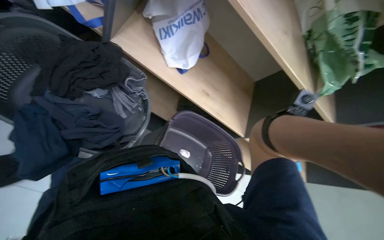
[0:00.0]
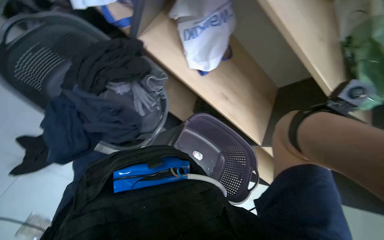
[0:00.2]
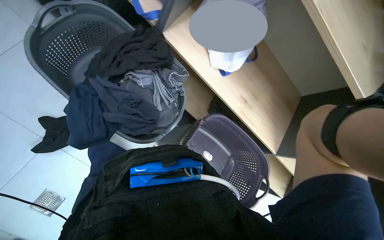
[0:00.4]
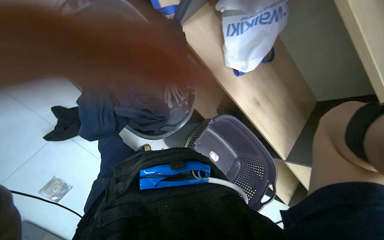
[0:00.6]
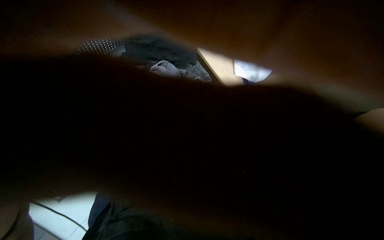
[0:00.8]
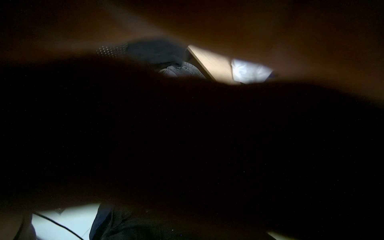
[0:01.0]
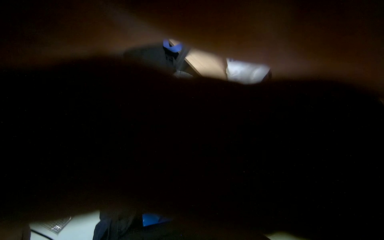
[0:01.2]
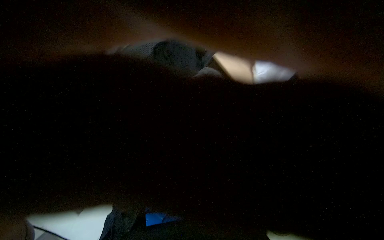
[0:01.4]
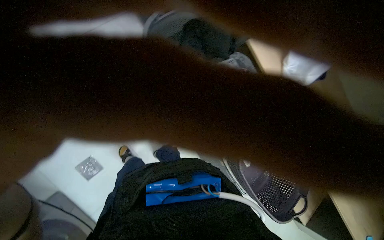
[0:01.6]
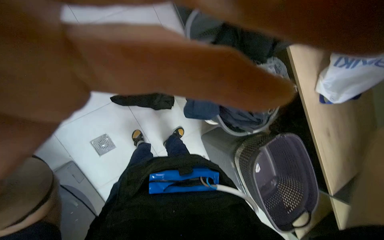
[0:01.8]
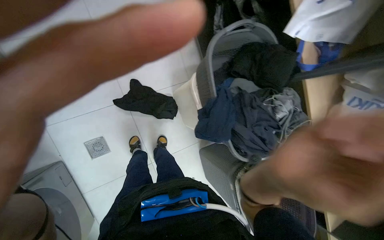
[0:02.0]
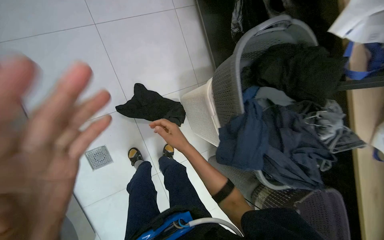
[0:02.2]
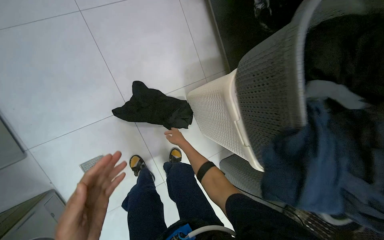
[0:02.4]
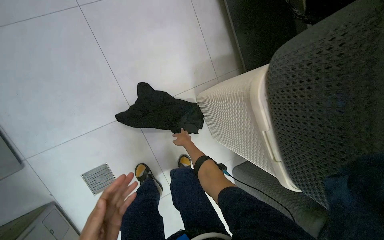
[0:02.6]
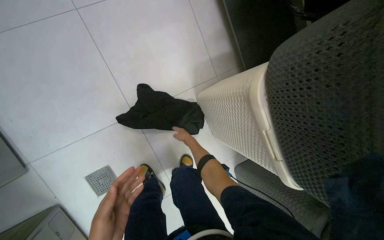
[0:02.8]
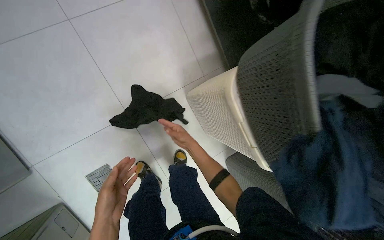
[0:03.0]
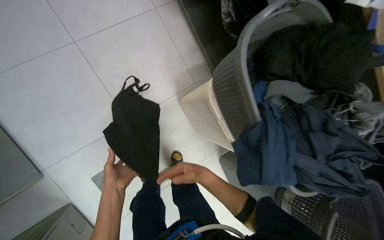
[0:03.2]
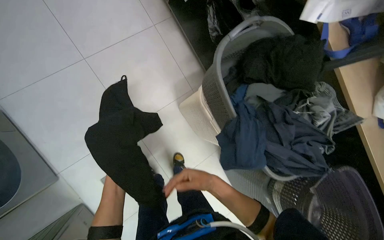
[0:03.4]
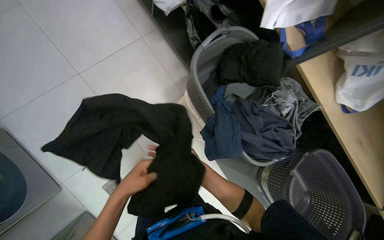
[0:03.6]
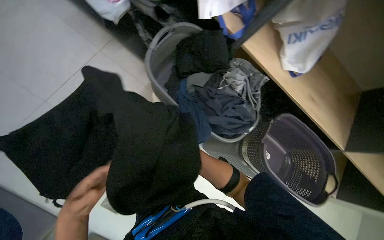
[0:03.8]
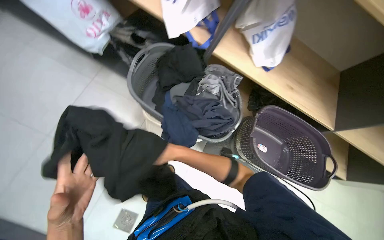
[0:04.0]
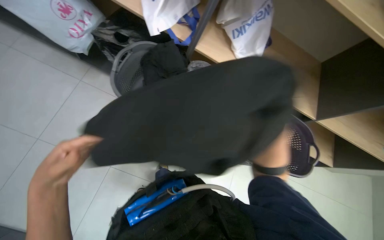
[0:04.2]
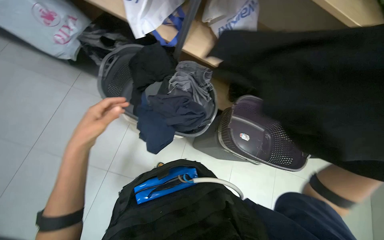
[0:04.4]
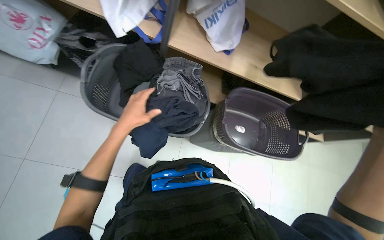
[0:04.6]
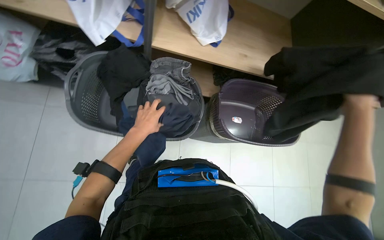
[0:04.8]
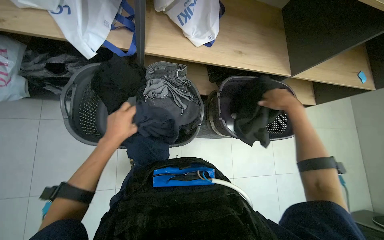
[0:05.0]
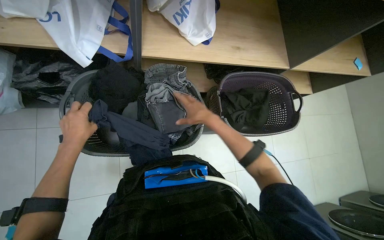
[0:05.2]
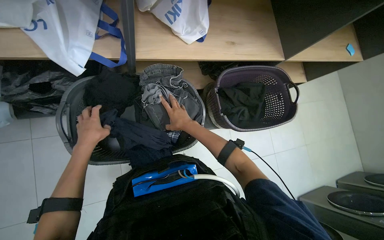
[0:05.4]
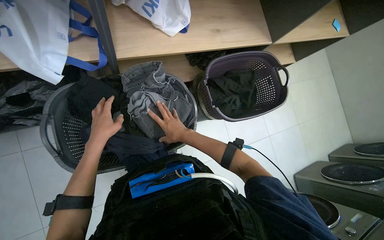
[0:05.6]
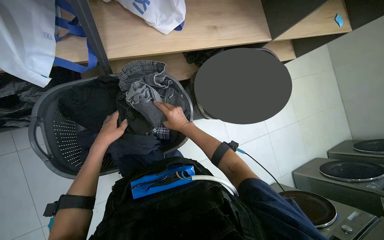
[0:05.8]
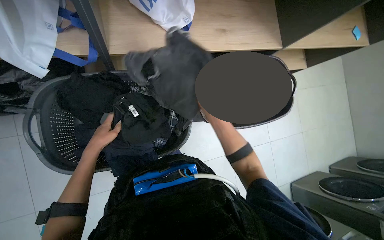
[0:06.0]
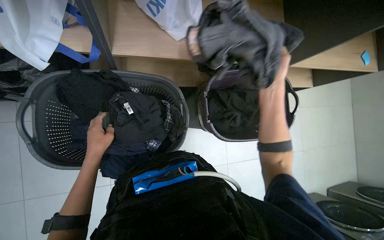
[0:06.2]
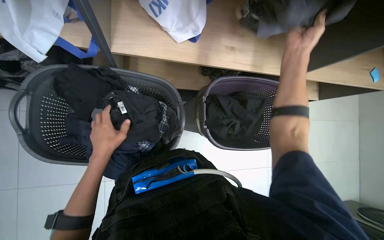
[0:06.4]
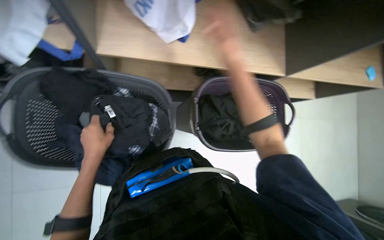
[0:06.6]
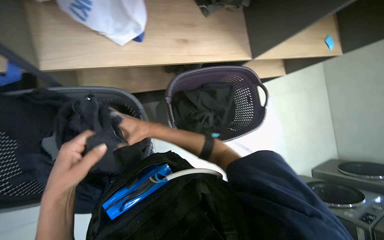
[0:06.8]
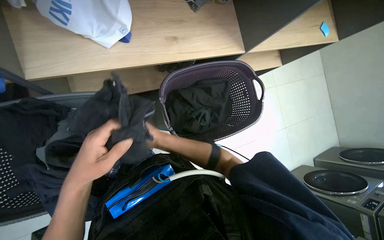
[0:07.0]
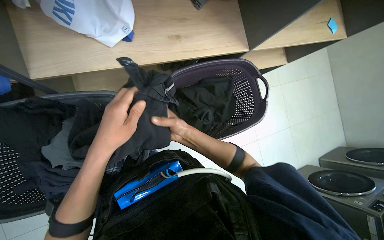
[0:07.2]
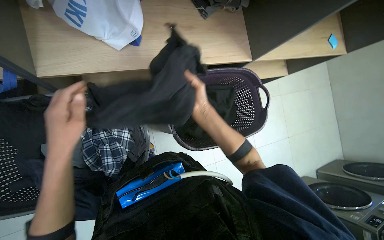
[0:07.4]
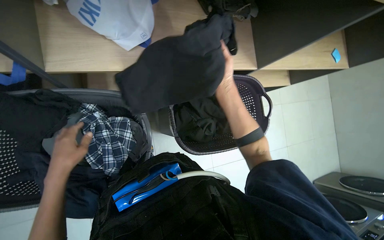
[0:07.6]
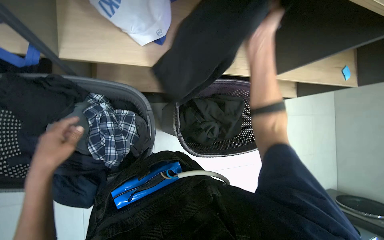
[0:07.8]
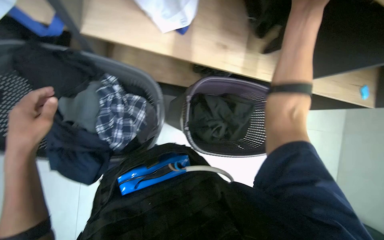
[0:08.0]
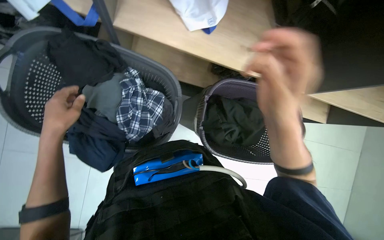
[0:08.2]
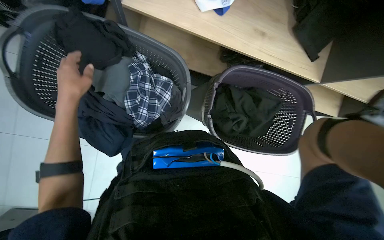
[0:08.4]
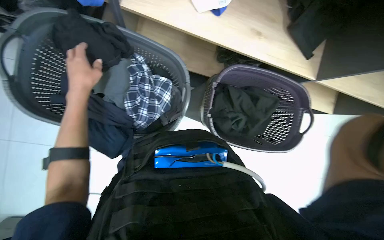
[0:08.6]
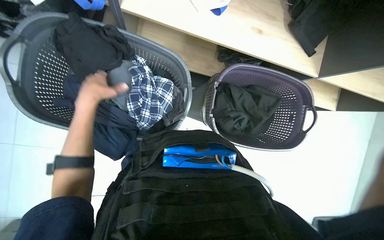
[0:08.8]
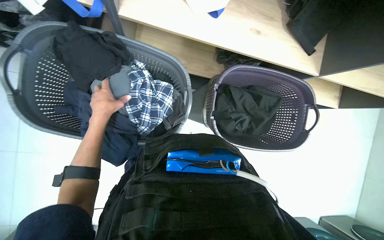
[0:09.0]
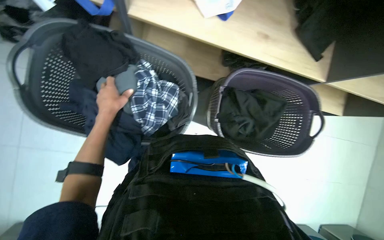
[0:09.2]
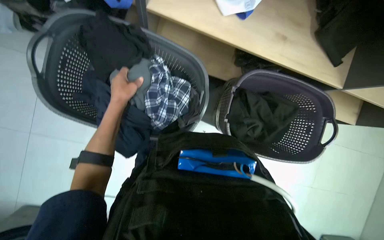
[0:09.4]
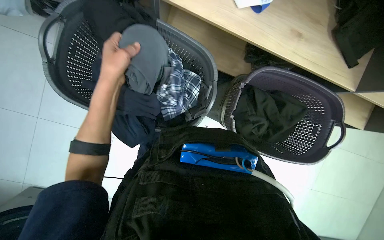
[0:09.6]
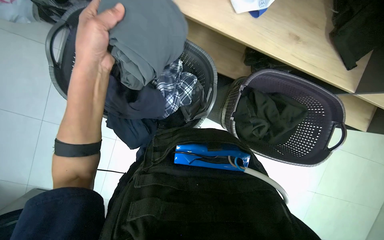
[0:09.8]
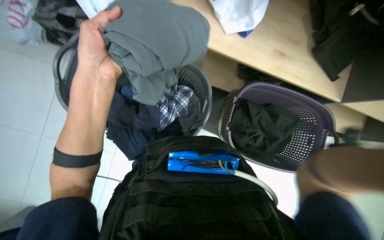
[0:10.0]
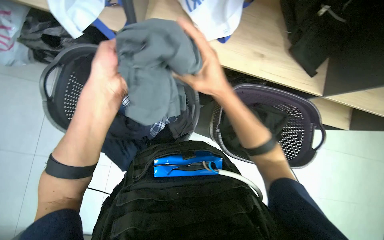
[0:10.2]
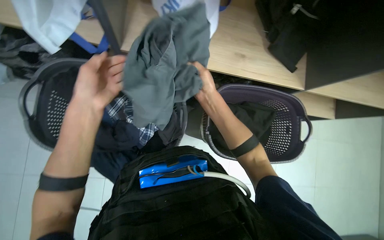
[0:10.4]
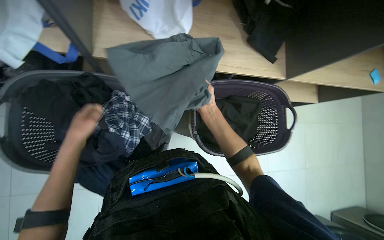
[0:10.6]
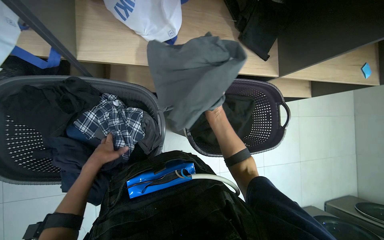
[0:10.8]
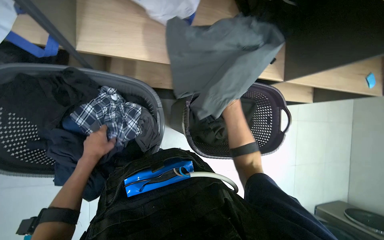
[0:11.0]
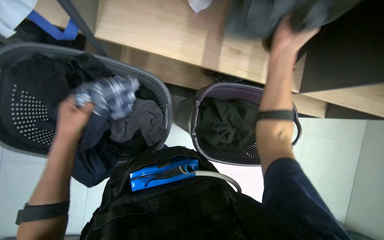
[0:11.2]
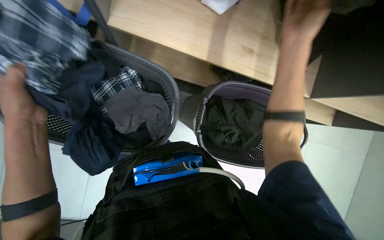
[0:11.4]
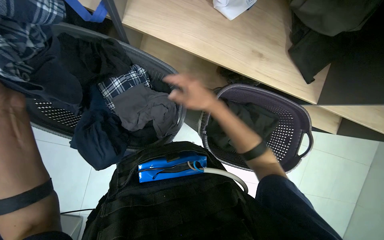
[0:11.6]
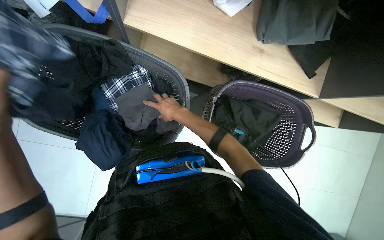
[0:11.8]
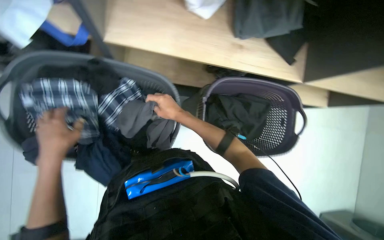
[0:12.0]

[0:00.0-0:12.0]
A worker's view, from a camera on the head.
Job: managing laundry.
The whole recording: Sorting clothes into baskets. The worker sorts clothes from a pile and places them into different laundry baskets.
0:00.0 to 0:01.6: The head turns to the left by roughly 30 degrees.
0:03.0 to 0:04.4: The camera is carried some 50 cm. The scene turns about 40 degrees counterclockwise in the picture.
0:04.4 to 0:06.0: The view tips downward by approximately 20 degrees. The scene rotates counterclockwise by about 30 degrees.
0:09.0 to 0:10.4: The left hand moves nearer to the camera, some 20 cm.
0:10.4 to 0:12.0: The left hand travels down the picture and to the left by about 15 cm, and travels farther from the camera and back again, about 25 cm each way. The right hand swings nearer and farther, some 25 cm each way, with 2 reversals.

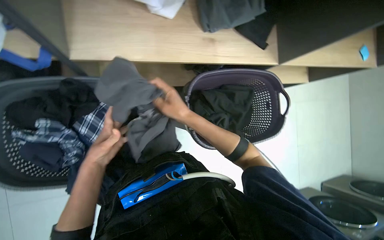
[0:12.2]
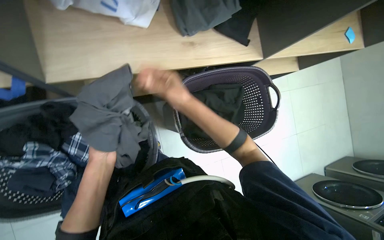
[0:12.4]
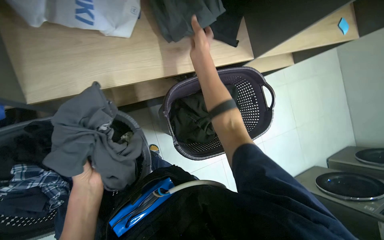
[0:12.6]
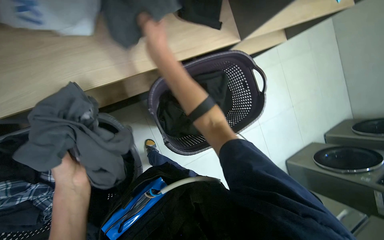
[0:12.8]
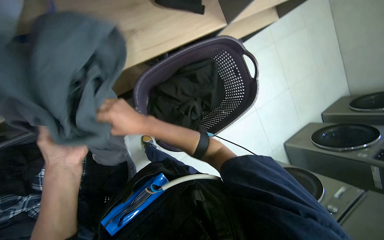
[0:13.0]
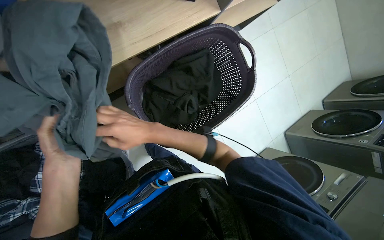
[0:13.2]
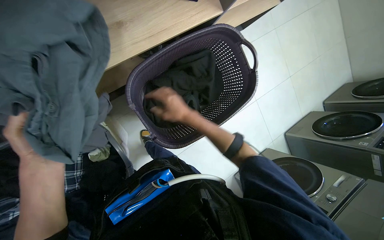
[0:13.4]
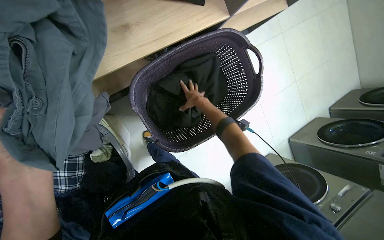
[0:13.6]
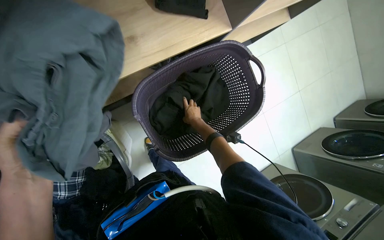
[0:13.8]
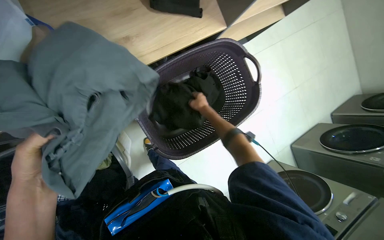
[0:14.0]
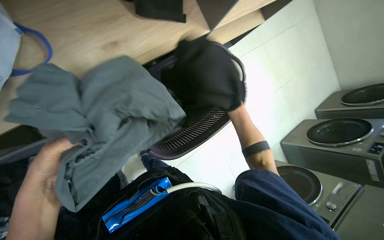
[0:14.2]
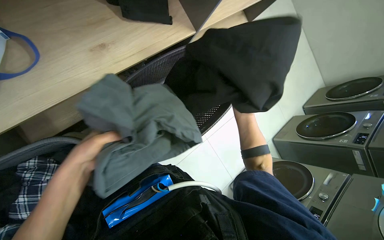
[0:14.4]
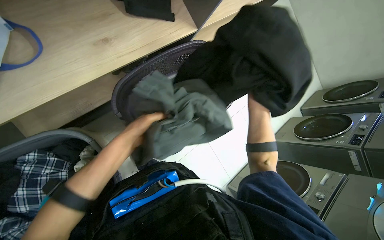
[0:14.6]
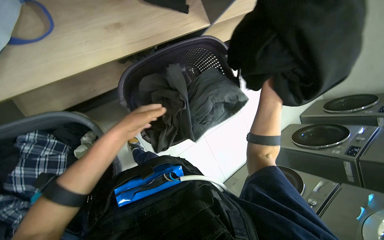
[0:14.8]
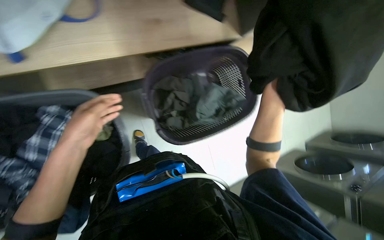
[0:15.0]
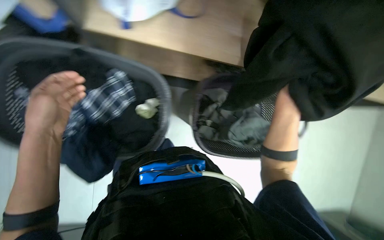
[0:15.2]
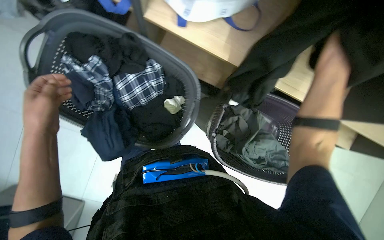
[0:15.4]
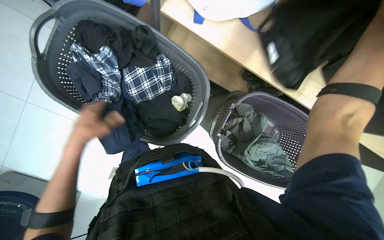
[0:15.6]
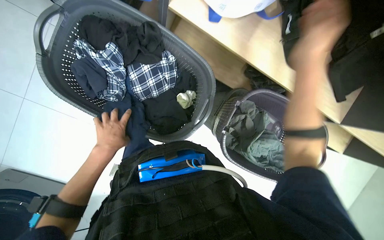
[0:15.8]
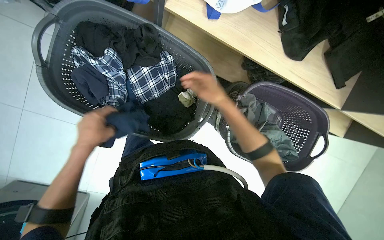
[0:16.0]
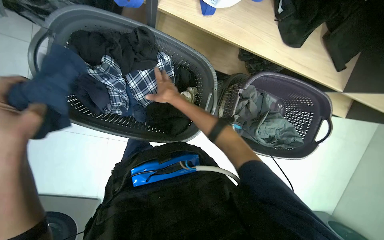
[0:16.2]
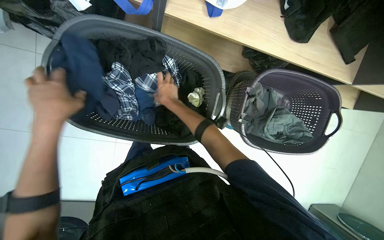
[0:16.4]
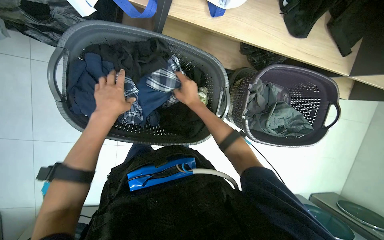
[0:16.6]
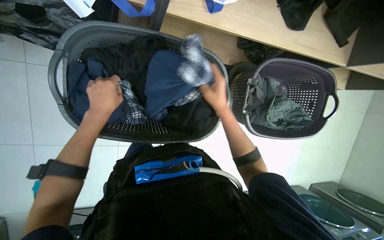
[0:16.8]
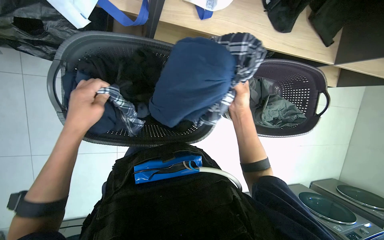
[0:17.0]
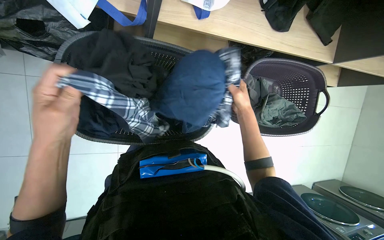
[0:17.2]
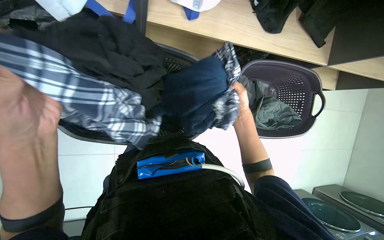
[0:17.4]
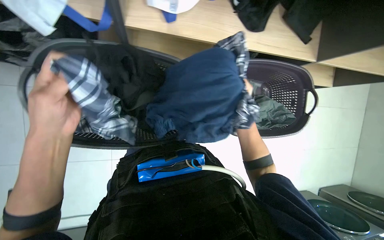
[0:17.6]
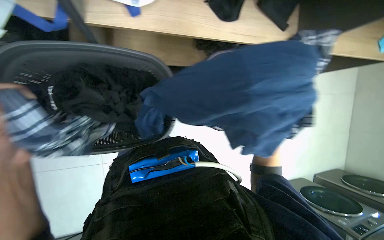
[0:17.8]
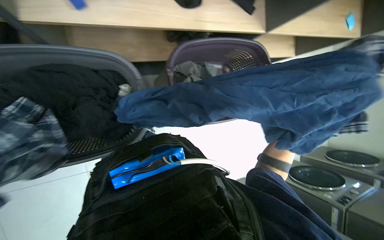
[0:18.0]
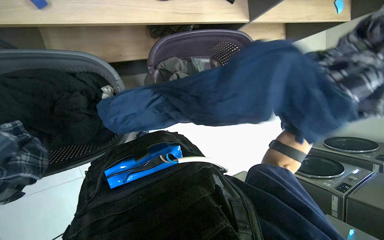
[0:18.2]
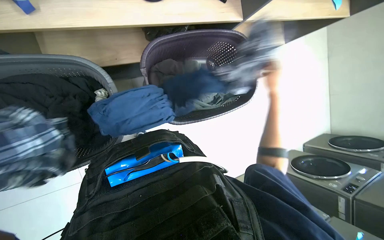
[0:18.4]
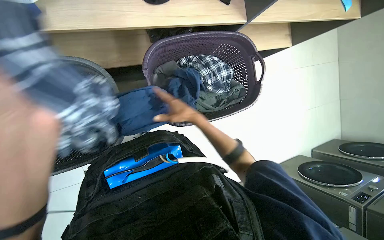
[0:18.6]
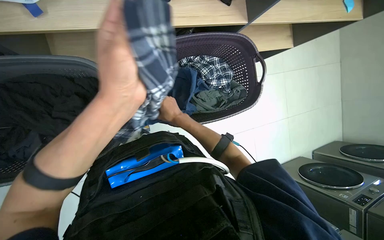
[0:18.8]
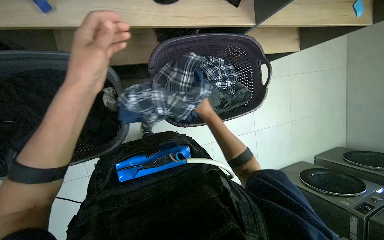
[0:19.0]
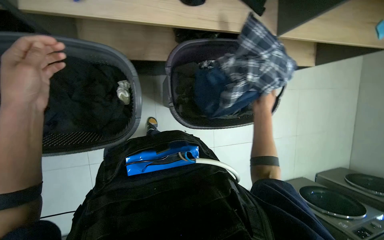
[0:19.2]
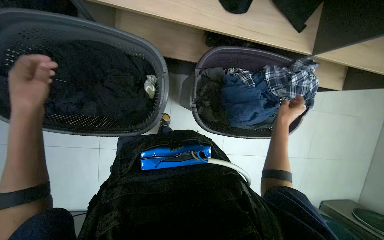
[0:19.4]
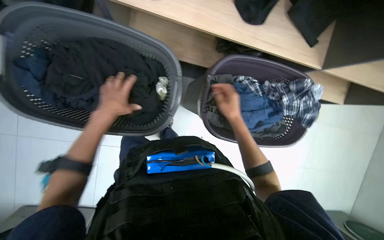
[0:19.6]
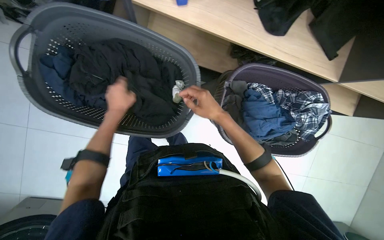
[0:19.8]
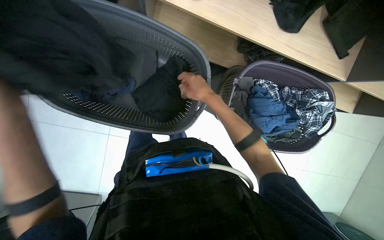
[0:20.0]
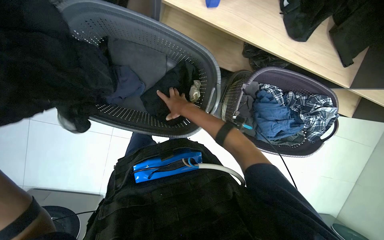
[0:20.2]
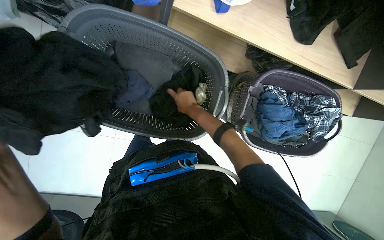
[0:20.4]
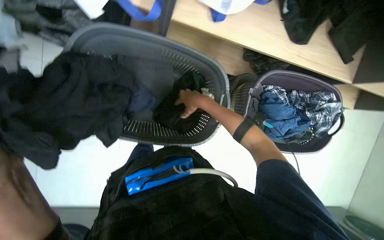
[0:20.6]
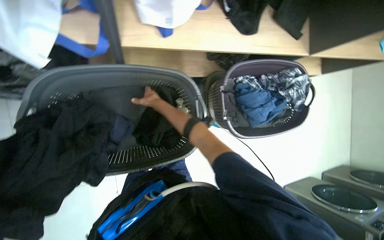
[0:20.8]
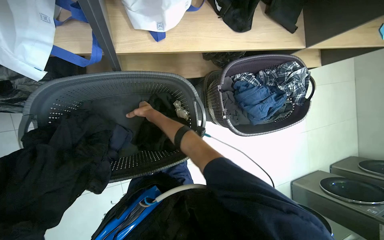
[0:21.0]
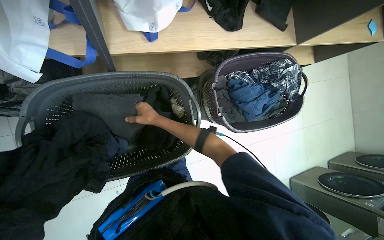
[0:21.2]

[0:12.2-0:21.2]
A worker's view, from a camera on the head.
Job: managing laundry.
The whole recording: Sorting clothes into baskets. The worker sorts clothes from a pile and places them into different laundry baskets.
0:12.2 to 0:13.8: The left hand travels nearer to the camera by some 15 cm, while the right hand heads farther from the camera and to the right, covering some 35 cm.
0:13.8 to 0:15.2: The scene turns approximately 35 degrees clockwise in the picture.
0:15.2 to 0:16.6: The left hand moves nearer and farther over some 20 cm, changing direction 2 times.
0:16.6 to 0:18.2: The right hand heads to the right, down the picture and nearer to the camera, covering approximately 50 cm.
0:18.2 to 0:19.8: The wearer looks approximately 30 degrees further to the left.
0:19.8 to 0:21.2: Everything in view rotates some 25 degrees counterclockwise.
